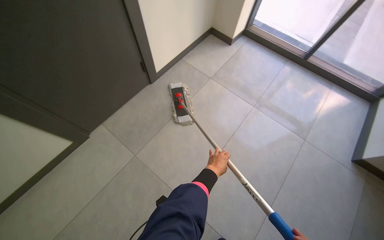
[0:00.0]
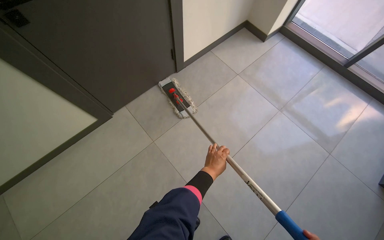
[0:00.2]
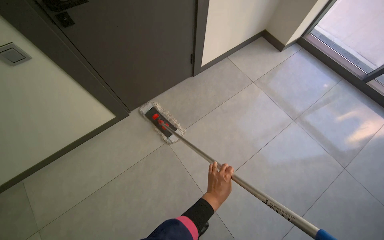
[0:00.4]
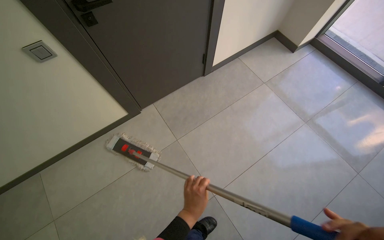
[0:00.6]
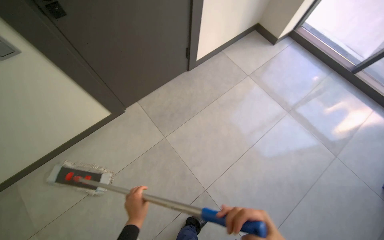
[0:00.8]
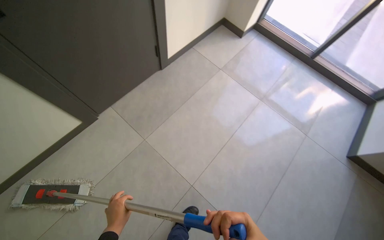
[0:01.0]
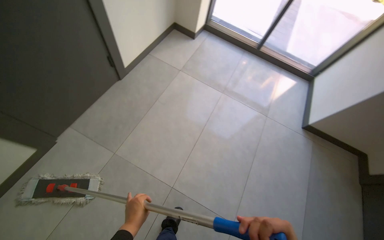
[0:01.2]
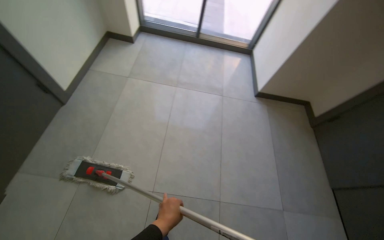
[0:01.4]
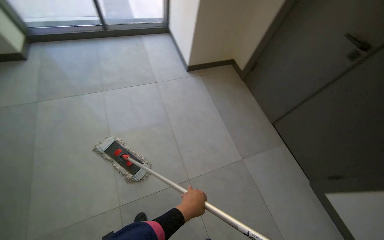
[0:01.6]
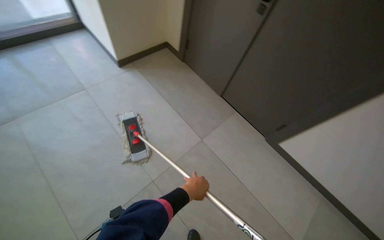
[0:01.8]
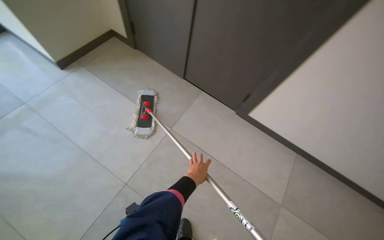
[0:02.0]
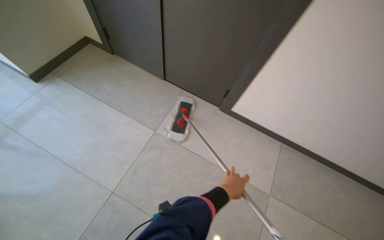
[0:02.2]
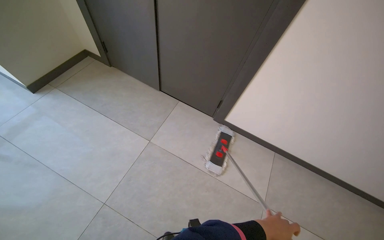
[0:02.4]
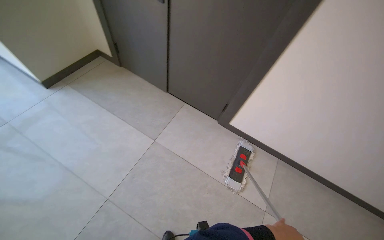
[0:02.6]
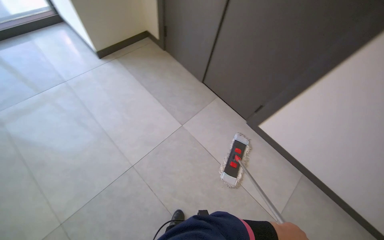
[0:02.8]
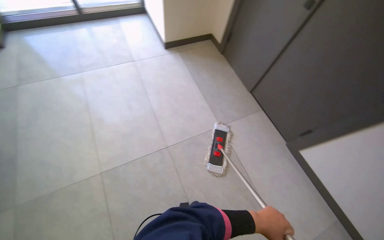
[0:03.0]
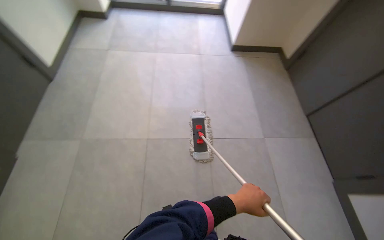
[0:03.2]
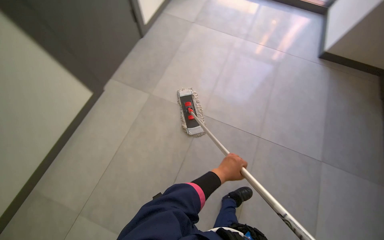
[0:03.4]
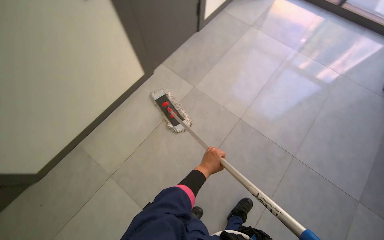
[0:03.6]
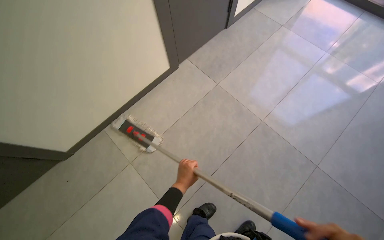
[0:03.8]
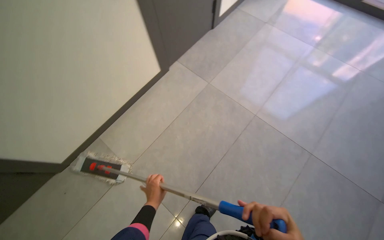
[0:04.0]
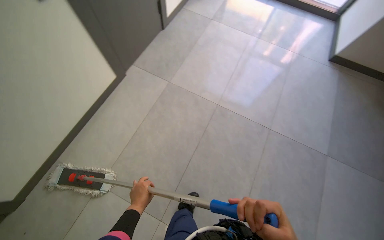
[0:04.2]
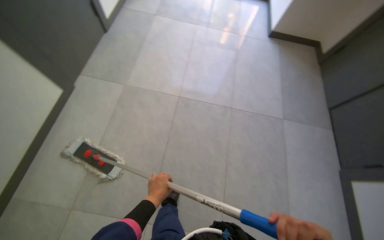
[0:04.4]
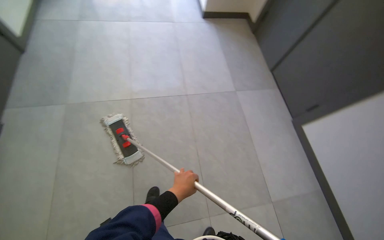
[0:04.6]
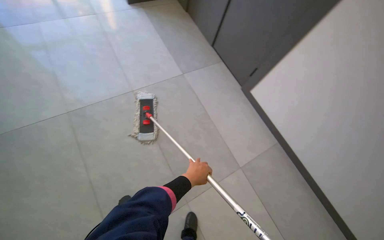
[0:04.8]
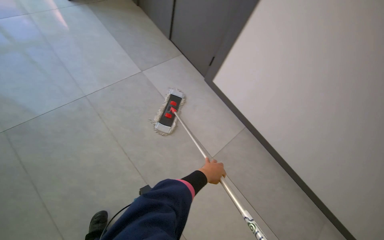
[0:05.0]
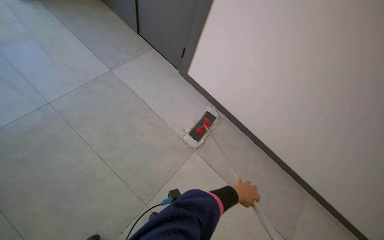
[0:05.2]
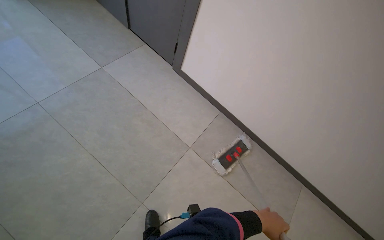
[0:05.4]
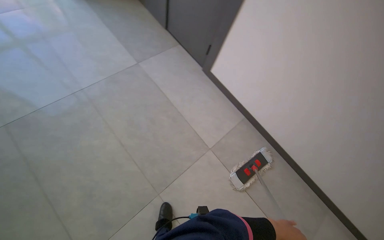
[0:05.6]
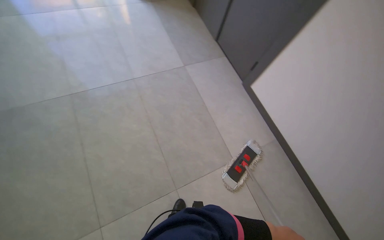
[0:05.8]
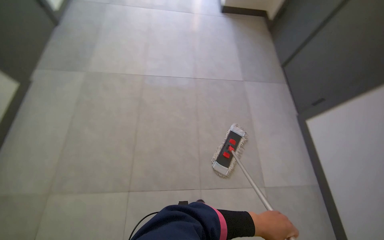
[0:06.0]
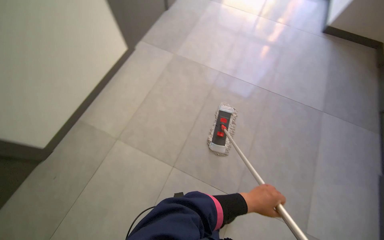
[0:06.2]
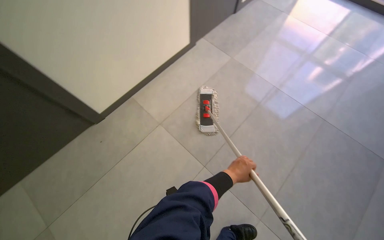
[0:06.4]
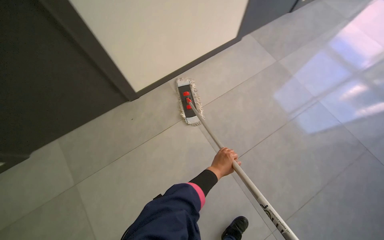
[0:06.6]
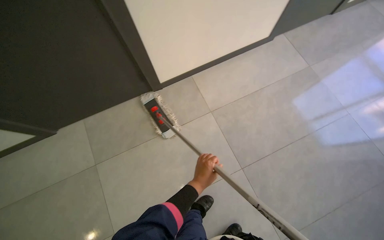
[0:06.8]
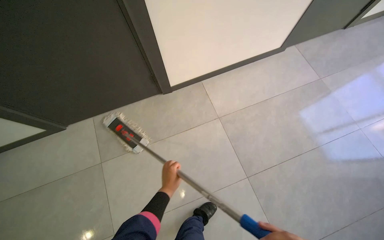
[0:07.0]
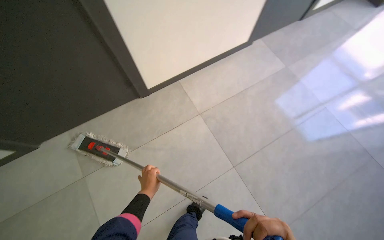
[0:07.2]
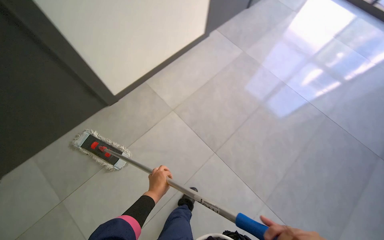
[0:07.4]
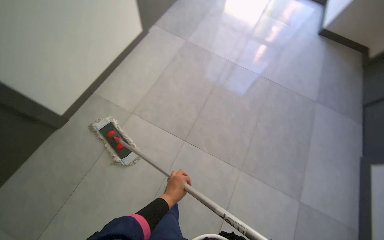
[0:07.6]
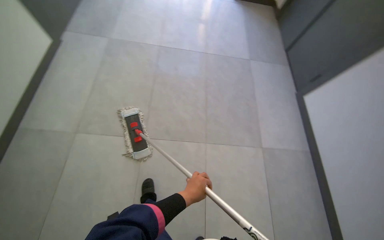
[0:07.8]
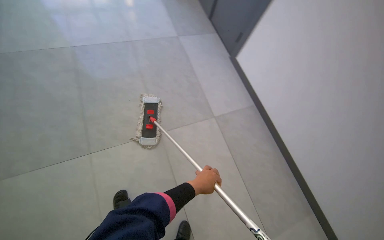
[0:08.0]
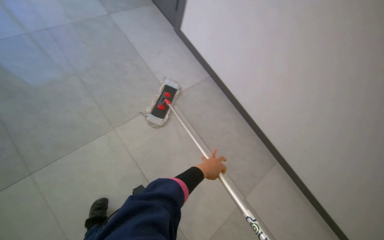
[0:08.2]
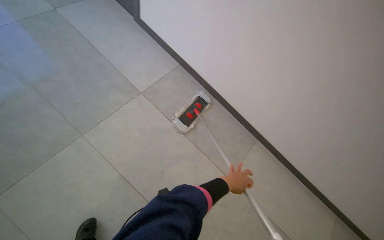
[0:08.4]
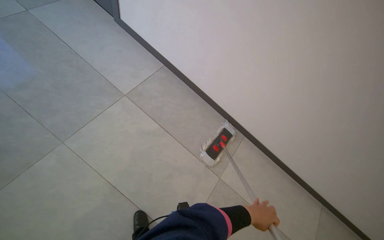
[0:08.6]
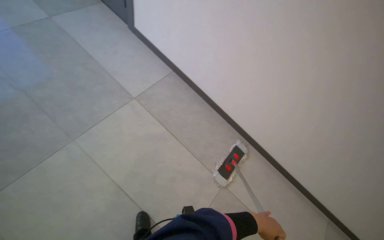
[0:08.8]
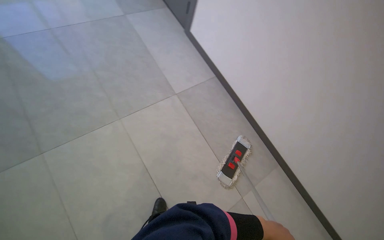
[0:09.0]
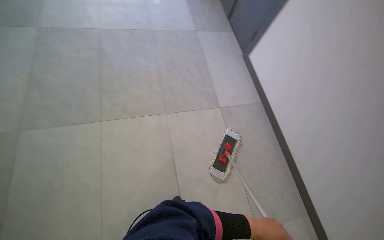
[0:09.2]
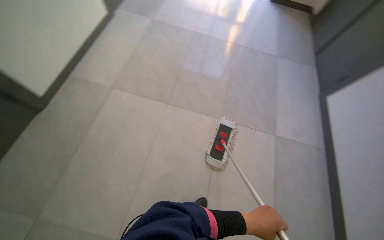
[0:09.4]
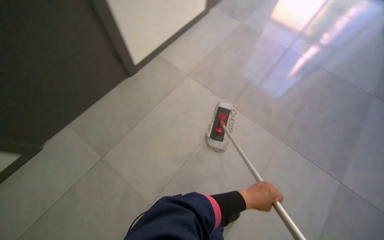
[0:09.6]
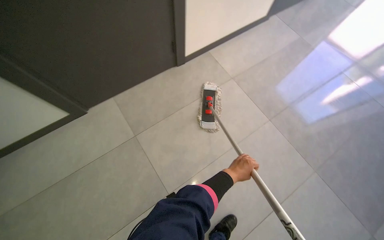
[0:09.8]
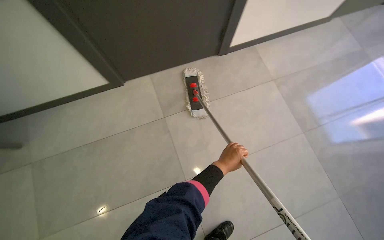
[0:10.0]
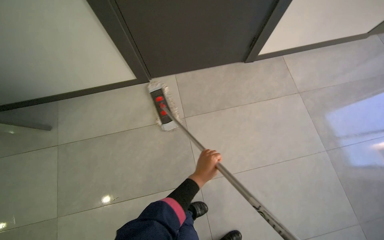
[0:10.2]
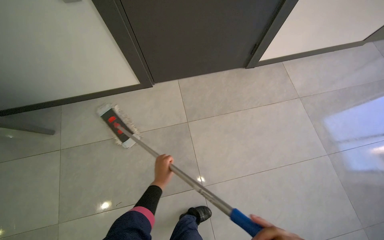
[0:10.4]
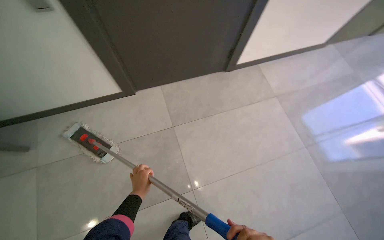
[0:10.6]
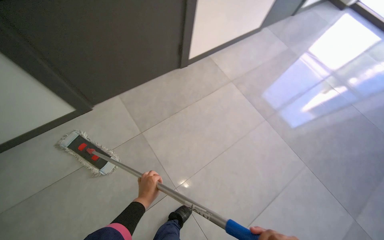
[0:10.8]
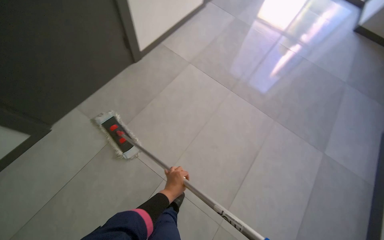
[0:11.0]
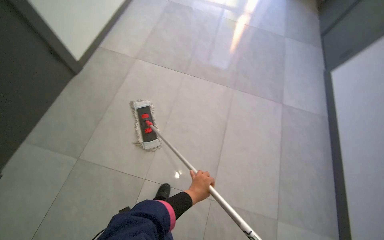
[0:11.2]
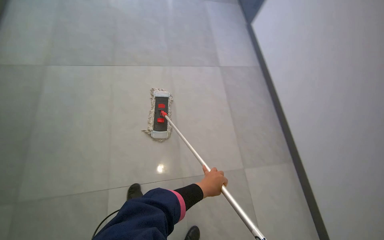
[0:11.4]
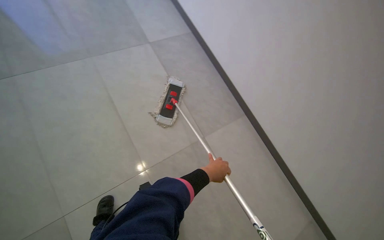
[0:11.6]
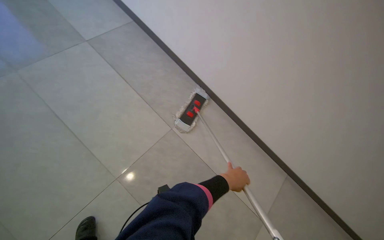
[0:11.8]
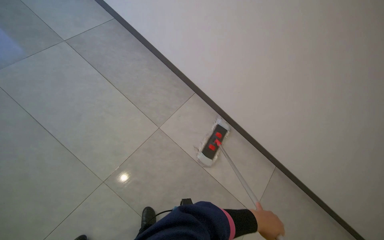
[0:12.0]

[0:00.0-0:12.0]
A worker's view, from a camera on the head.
Job: mopping floor.
The whole recording: Mopping tiled floor. The worker mops the tiled floor with a flat mop, moving it back and forth.
0:00.0 to 0:01.6: The head travels some 50 cm. The wearer looks approximately 60 degrees further to the right.
0:03.0 to 0:04.4: The wearer moves about 60 cm. The head turns to the left by approximately 40 degrees.
0:06.0 to 0:07.6: The wearer's head swings roughly 25 degrees to the right.
0:07.6 to 0:09.0: The camera is carried some 50 cm. The head rotates roughly 35 degrees to the right.

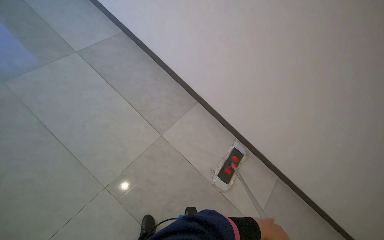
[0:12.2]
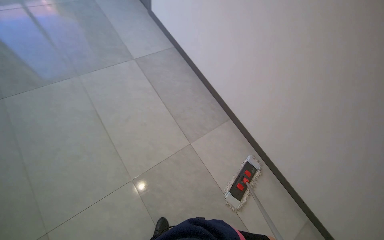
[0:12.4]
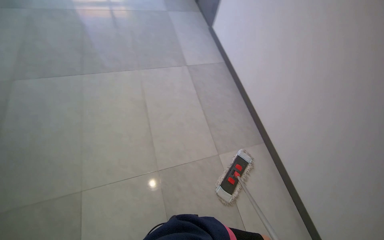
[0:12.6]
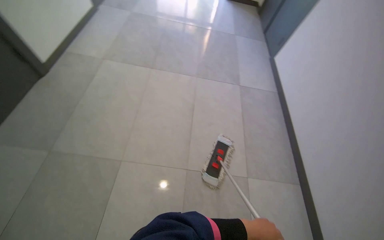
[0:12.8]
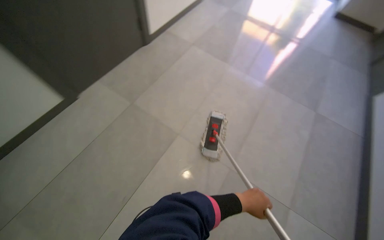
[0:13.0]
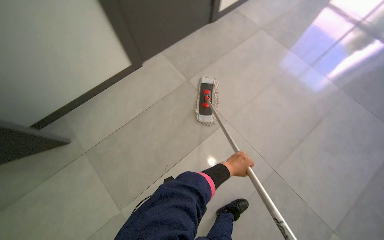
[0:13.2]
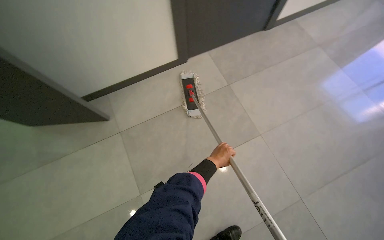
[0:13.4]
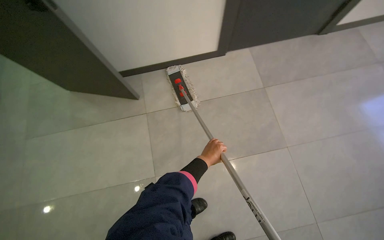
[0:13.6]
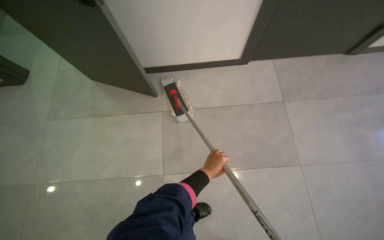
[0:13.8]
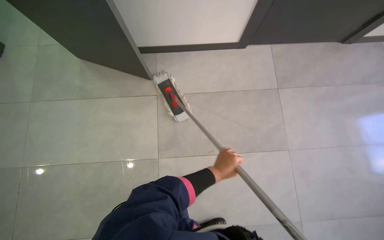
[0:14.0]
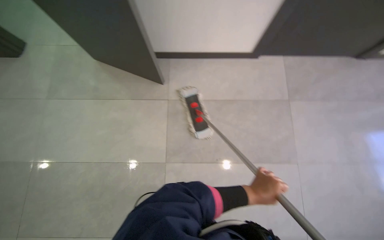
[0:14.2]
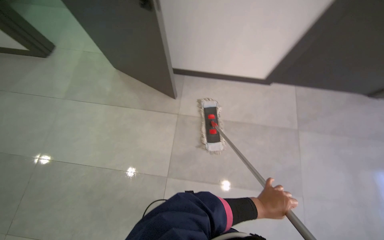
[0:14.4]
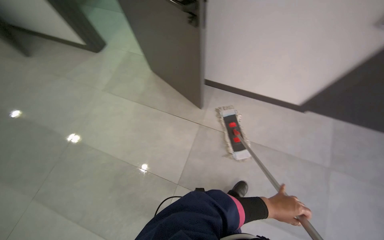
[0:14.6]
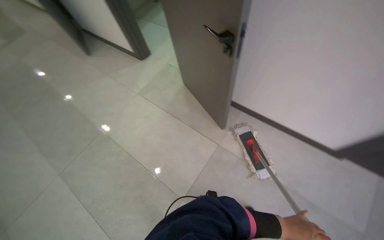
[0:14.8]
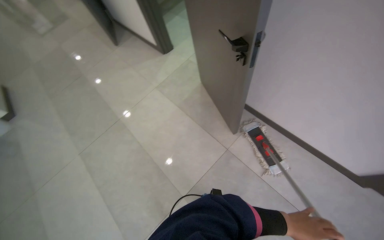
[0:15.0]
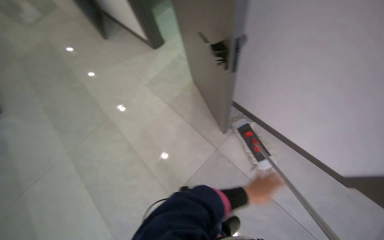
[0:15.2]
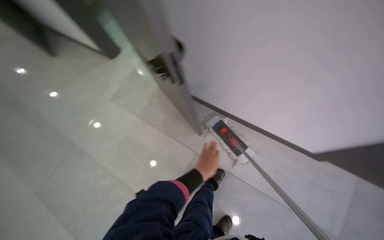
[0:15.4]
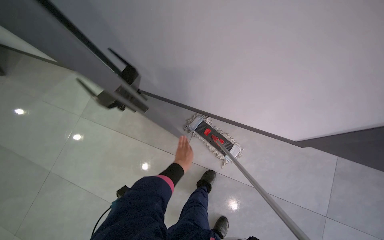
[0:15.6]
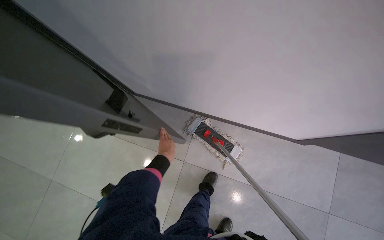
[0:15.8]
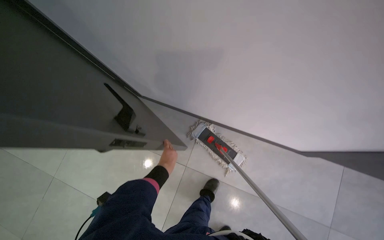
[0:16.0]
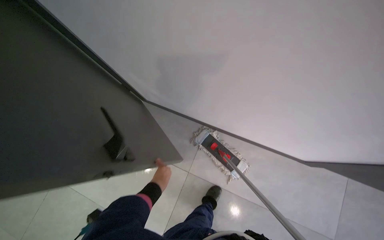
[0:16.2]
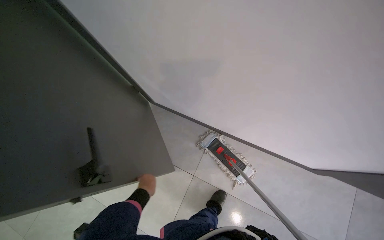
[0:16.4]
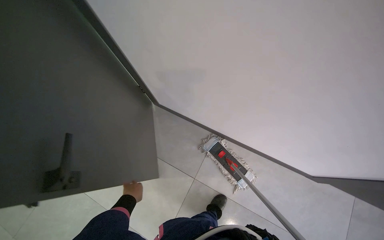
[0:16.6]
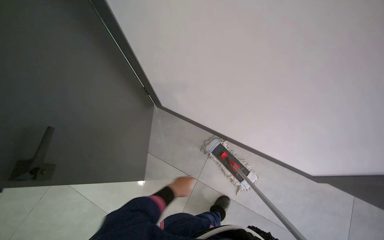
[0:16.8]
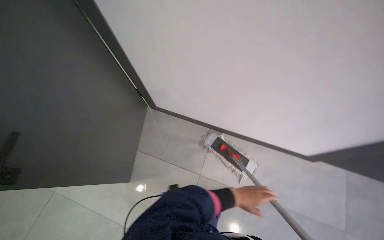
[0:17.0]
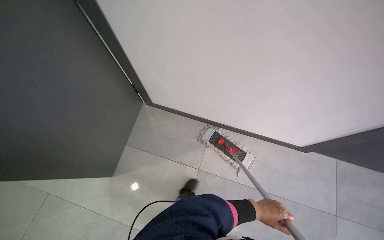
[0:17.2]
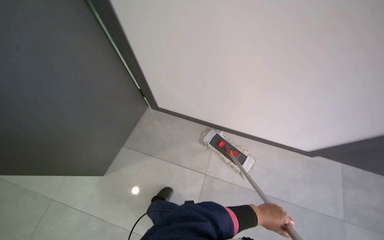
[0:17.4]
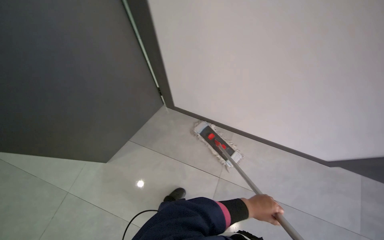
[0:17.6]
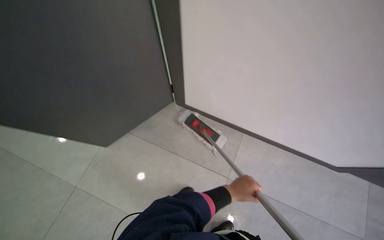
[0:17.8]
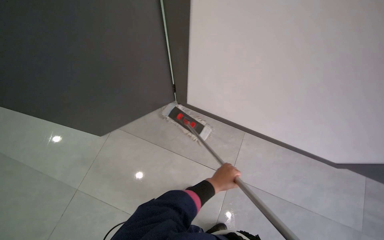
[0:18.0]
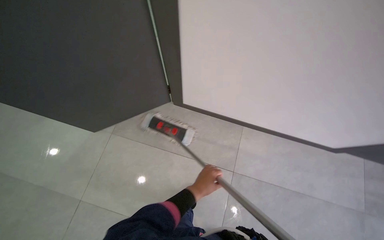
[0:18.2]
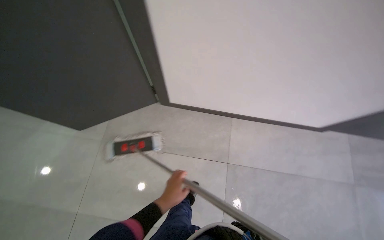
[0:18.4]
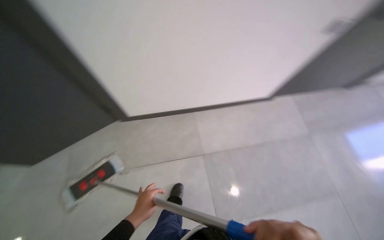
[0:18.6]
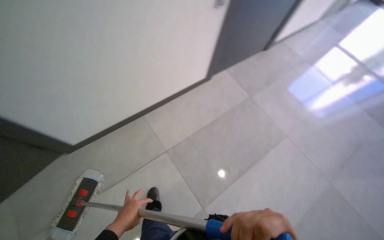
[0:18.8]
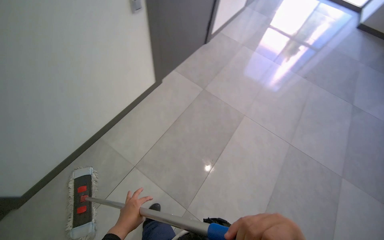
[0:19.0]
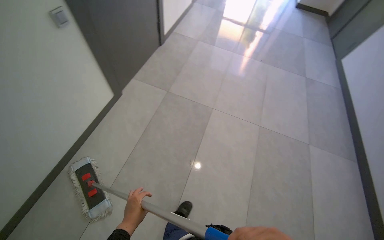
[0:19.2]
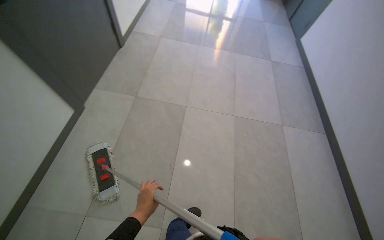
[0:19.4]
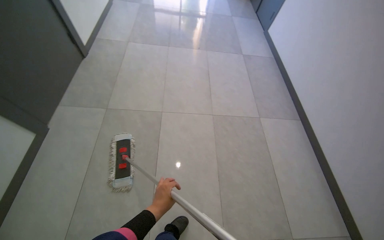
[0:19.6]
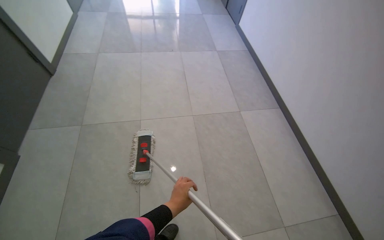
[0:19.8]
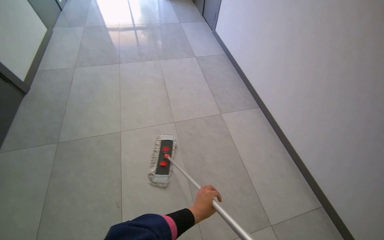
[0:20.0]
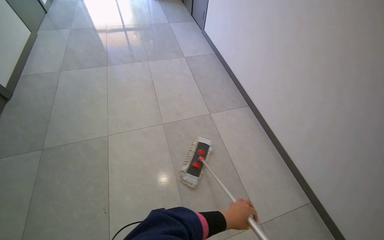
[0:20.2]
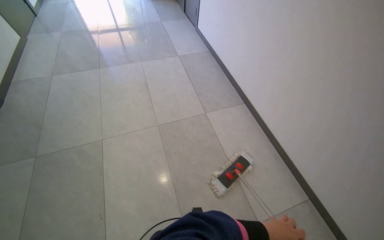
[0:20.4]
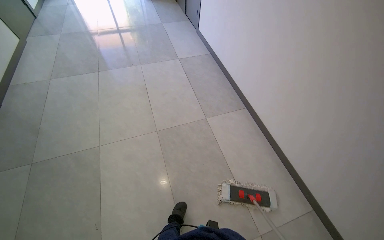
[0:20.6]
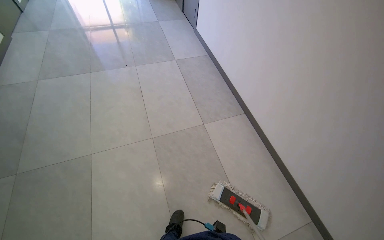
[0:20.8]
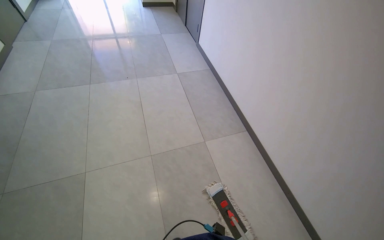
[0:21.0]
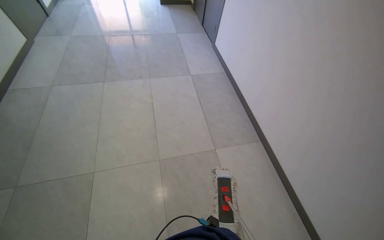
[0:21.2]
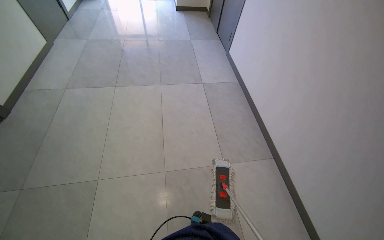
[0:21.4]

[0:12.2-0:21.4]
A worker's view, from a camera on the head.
Job: mopping floor.
The whole recording: Mopping tiled floor. The worker mops the tiled floor with a flat mop, moving it back and forth.
0:12.2 to 0:13.8: The camera travels some 1 m. The wearer looks about 135 degrees further to the left.
0:13.8 to 0:15.2: The head rotates about 45 degrees to the left.
0:15.2 to 0:16.8: The camera travels approximately 70 cm.
0:16.8 to 0:18.4: The left hand goes to the right and returns, some 25 cm each way.
0:18.4 to 0:19.8: The camera is carried about 90 cm. The head turns to the right by about 90 degrees.
